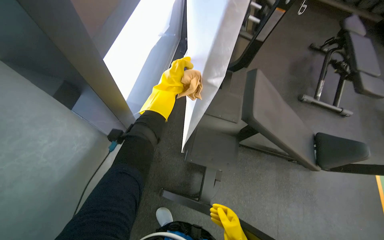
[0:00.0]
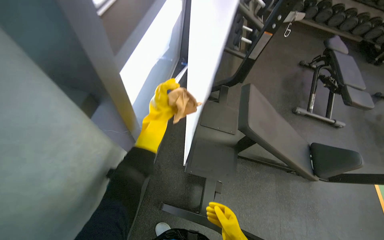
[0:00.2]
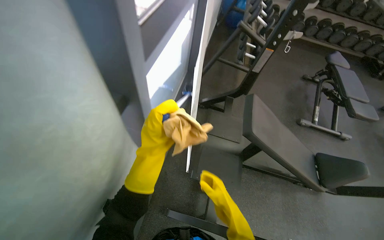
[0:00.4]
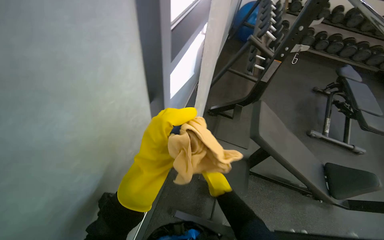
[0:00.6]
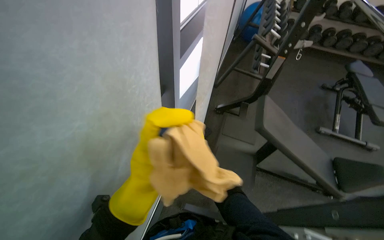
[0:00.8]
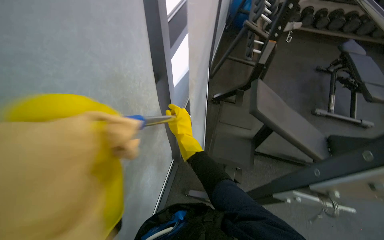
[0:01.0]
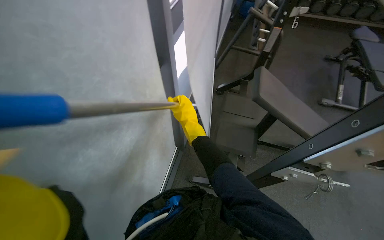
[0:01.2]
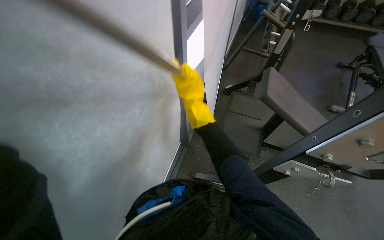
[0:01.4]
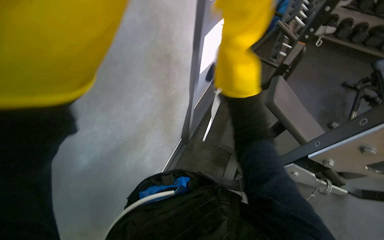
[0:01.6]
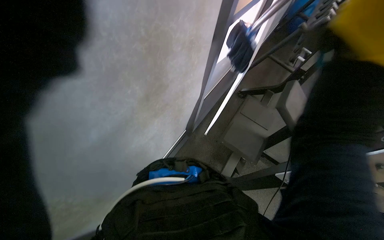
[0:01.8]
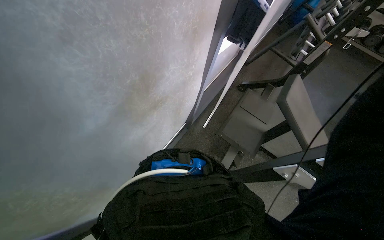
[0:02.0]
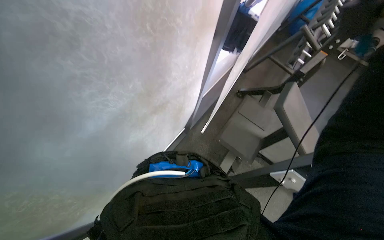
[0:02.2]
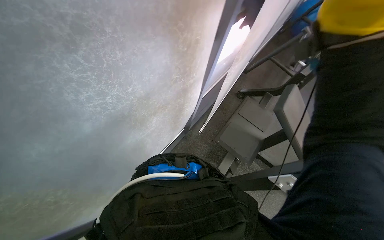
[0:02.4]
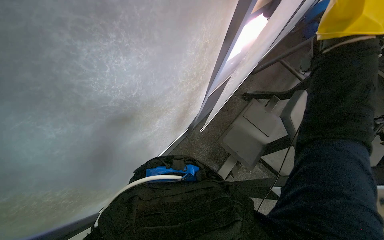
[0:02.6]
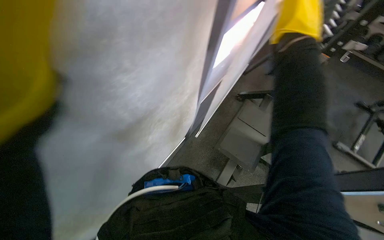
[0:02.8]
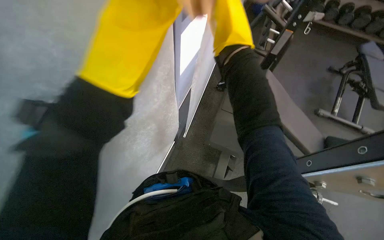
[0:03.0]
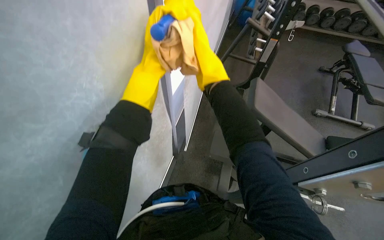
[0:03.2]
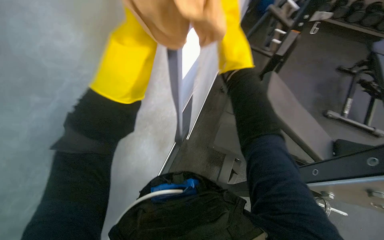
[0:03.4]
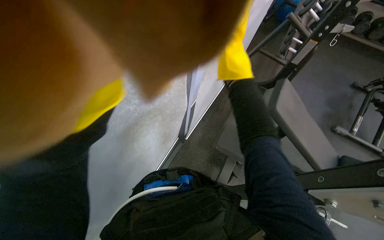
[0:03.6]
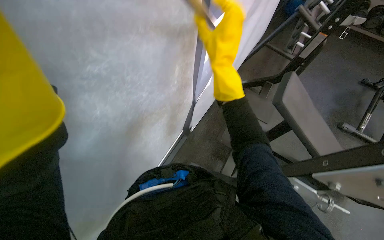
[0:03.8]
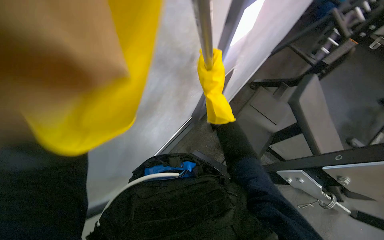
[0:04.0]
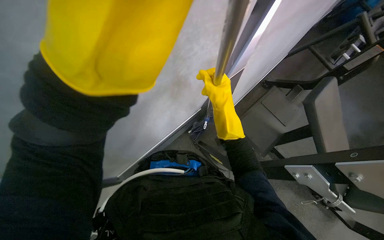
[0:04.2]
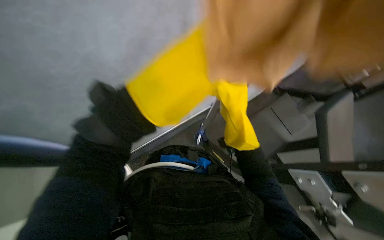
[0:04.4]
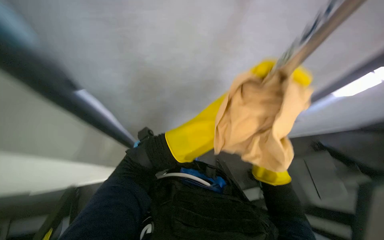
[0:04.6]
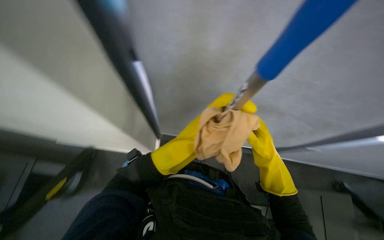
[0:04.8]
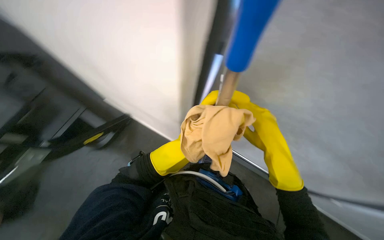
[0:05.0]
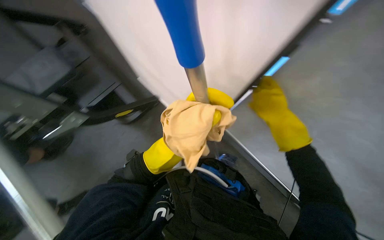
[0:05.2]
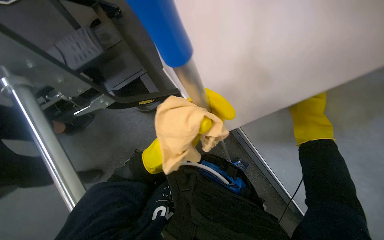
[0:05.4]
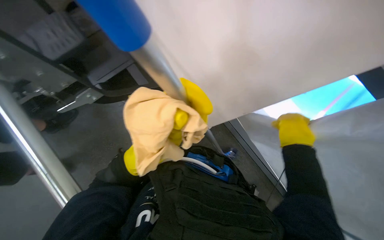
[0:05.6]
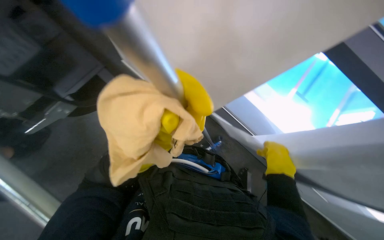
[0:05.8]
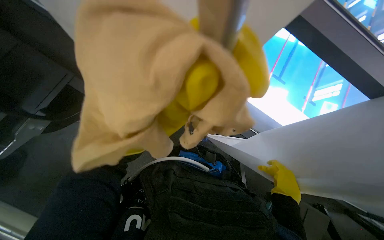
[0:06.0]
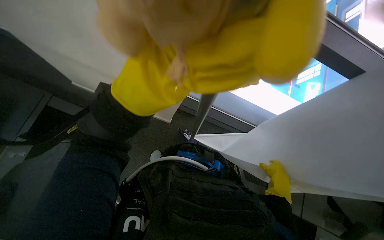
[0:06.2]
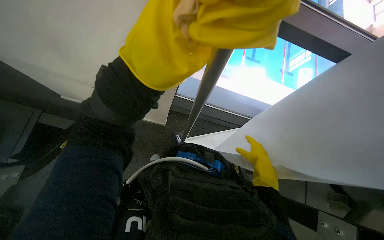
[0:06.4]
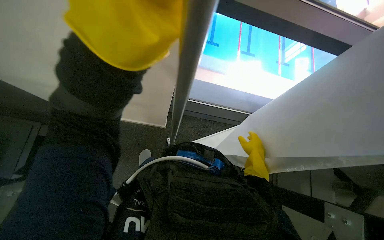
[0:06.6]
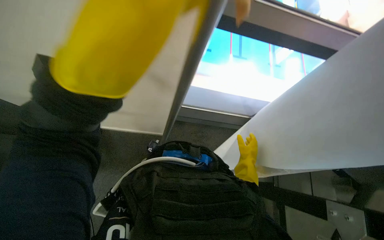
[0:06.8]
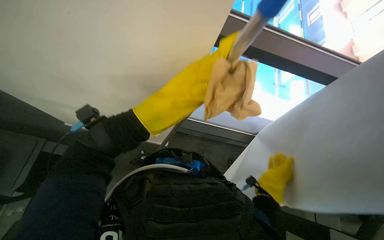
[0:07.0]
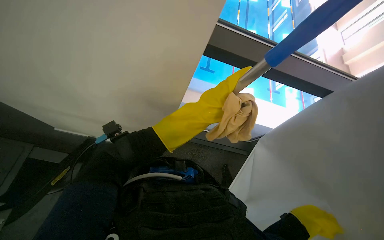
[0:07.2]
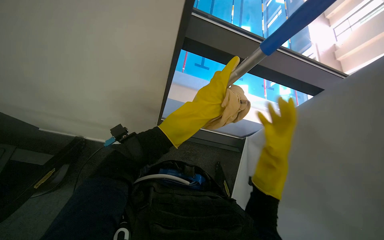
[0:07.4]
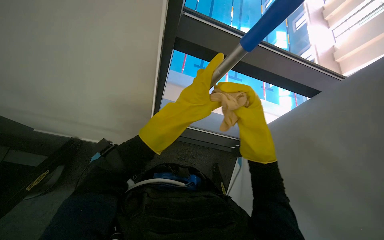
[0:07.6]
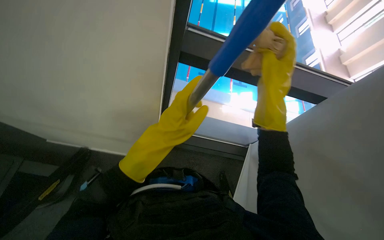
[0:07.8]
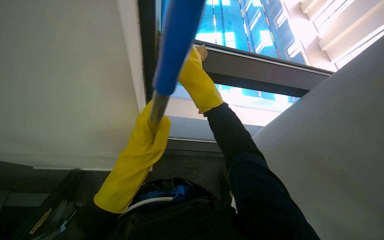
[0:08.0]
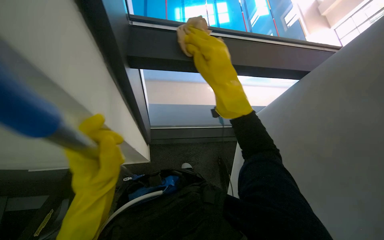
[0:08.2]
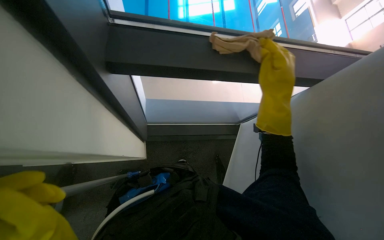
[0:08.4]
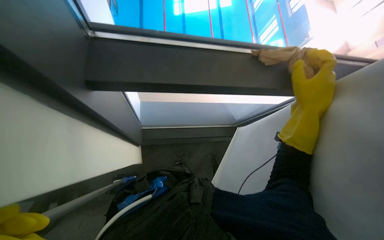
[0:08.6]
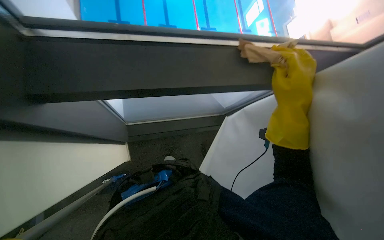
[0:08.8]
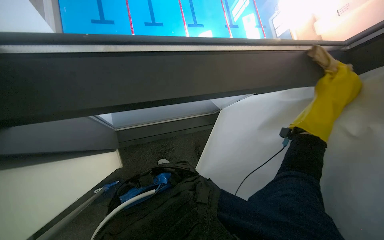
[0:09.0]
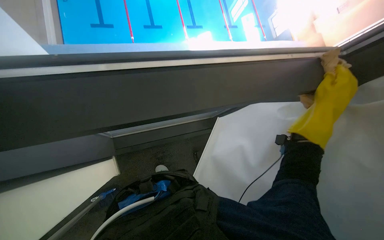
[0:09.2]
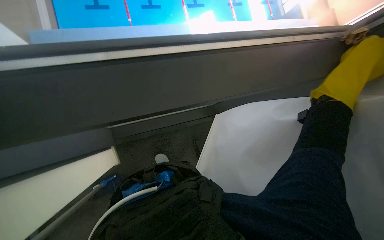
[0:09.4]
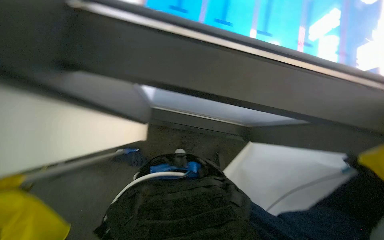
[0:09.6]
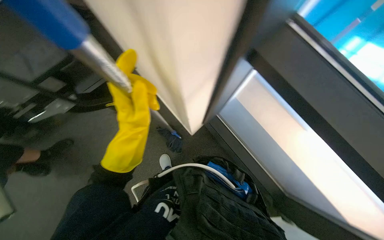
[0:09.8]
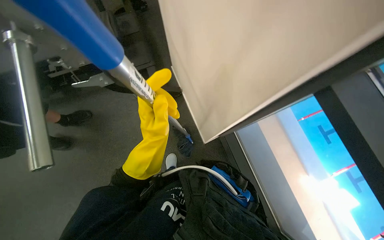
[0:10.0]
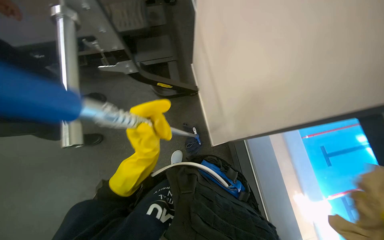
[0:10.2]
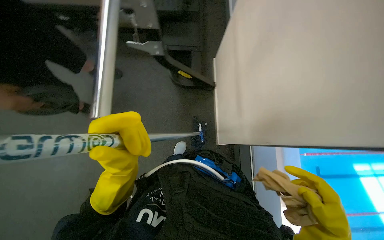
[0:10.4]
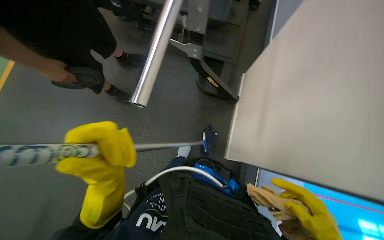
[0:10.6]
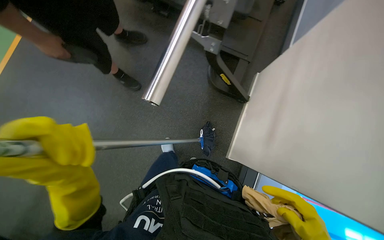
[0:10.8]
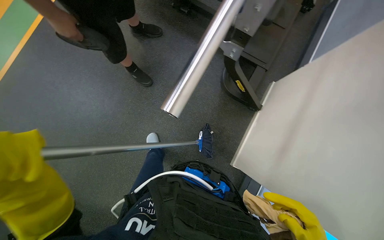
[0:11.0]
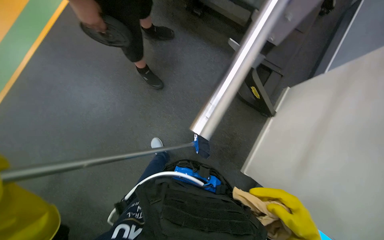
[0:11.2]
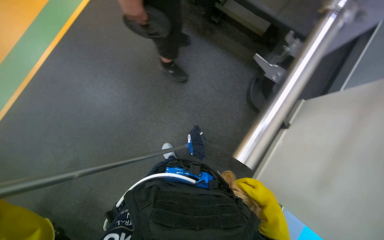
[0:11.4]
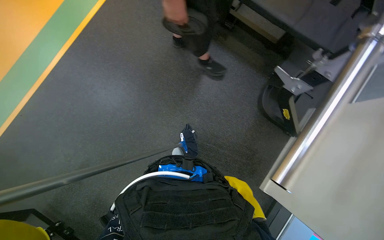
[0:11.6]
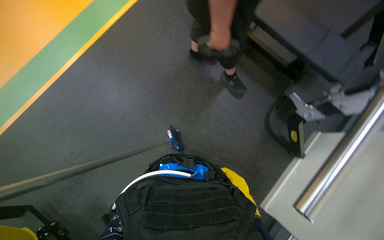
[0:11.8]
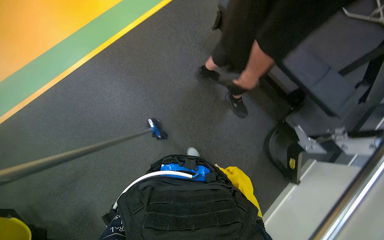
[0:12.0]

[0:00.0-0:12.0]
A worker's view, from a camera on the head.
Job: cleaning windows.
The whole recording: Cleaning gym walls and windows. The worker cleans the walls and windows in the gym using a long-handled tool and a cloth.
0:00.0 to 0:01.6: The camera travels some 50 cm. The camera pitches upward, by roughly 10 degrees.
0:03.0 to 0:04.4: The head rotates roughly 35 degrees to the left.
0:04.4 to 0:06.0: The wearer's head swings roughly 35 degrees to the left.
0:06.0 to 0:07.6: The wearer looks approximately 15 degrees further upward.
0:10.4 to 0:12.0: Everything in view rotates about 35 degrees clockwise.

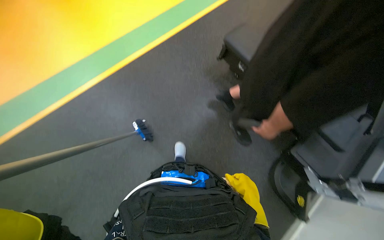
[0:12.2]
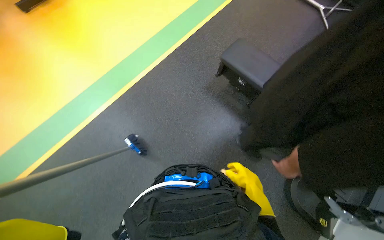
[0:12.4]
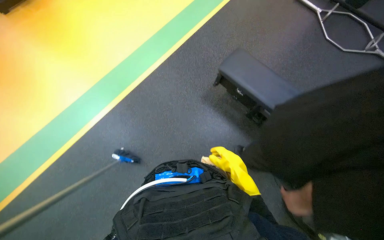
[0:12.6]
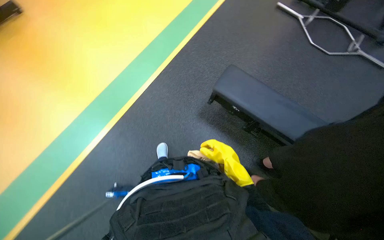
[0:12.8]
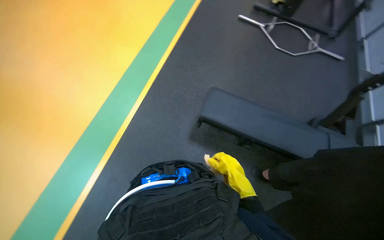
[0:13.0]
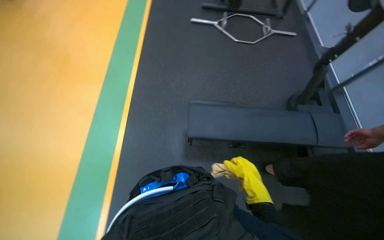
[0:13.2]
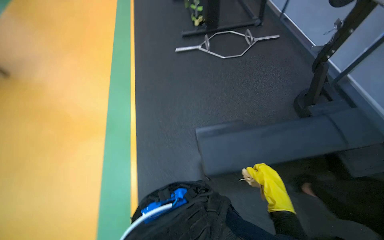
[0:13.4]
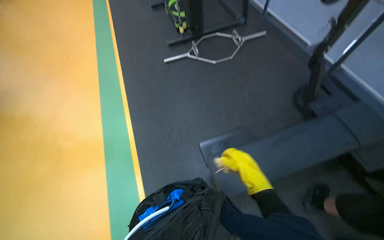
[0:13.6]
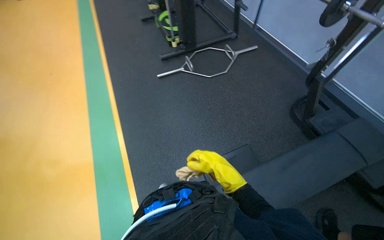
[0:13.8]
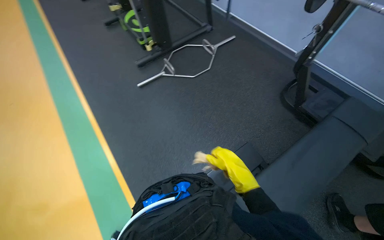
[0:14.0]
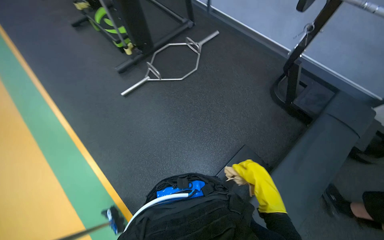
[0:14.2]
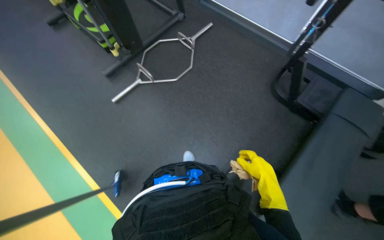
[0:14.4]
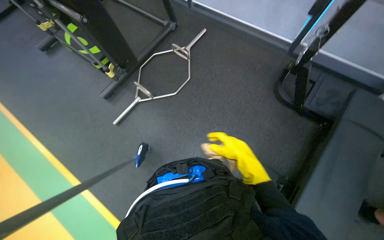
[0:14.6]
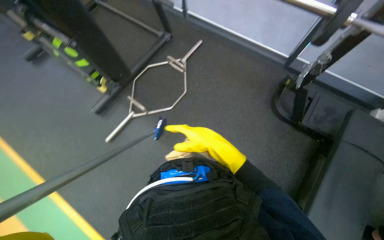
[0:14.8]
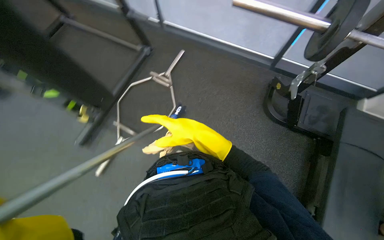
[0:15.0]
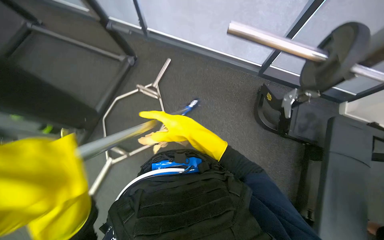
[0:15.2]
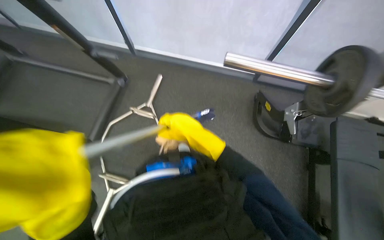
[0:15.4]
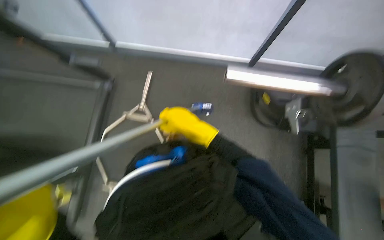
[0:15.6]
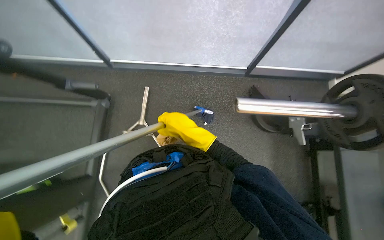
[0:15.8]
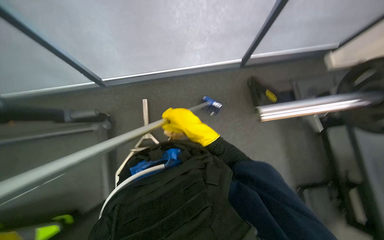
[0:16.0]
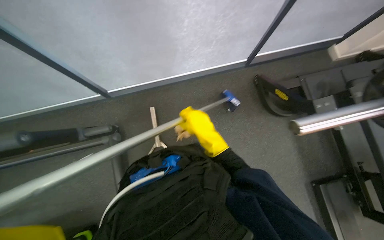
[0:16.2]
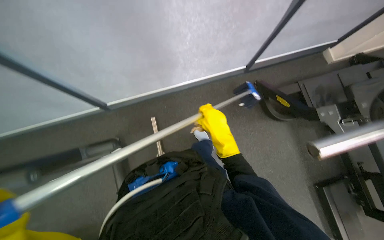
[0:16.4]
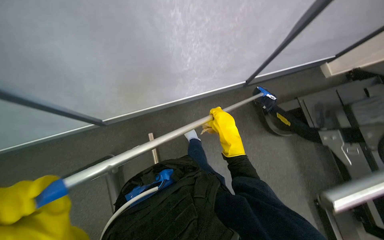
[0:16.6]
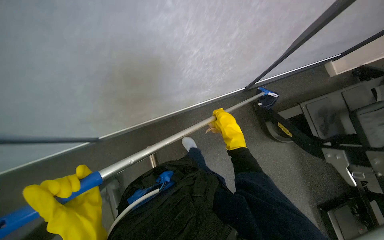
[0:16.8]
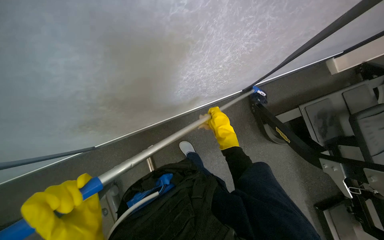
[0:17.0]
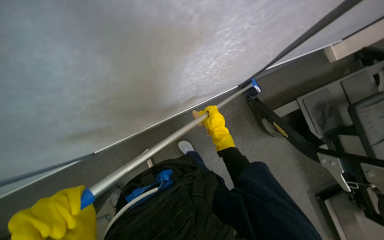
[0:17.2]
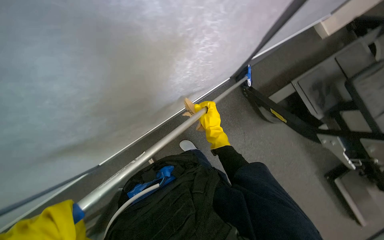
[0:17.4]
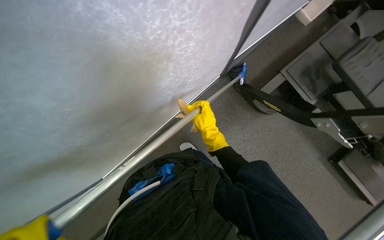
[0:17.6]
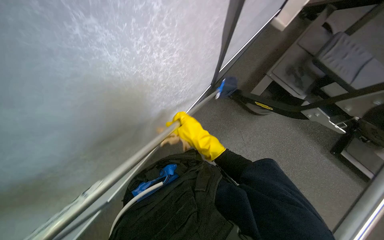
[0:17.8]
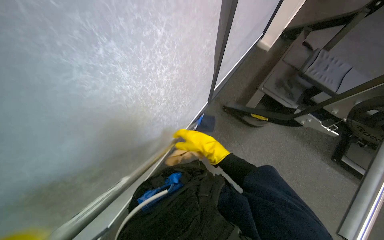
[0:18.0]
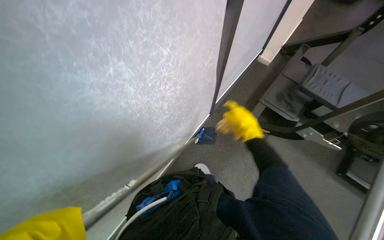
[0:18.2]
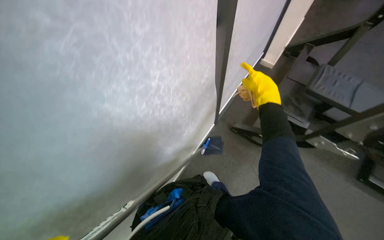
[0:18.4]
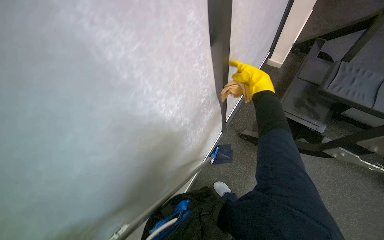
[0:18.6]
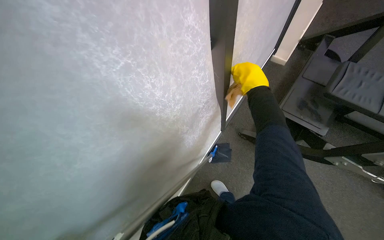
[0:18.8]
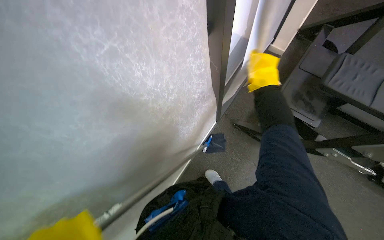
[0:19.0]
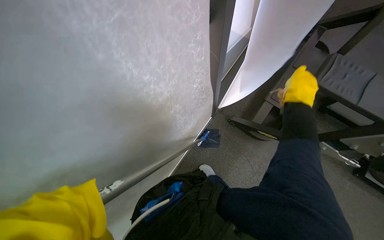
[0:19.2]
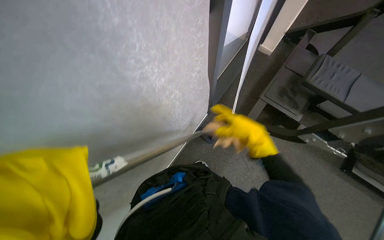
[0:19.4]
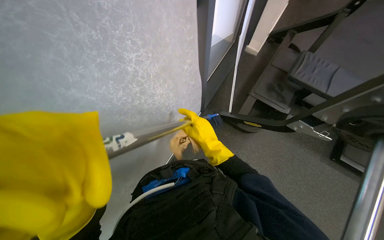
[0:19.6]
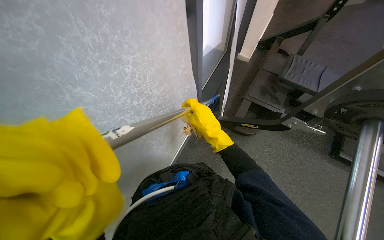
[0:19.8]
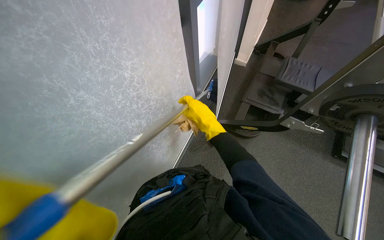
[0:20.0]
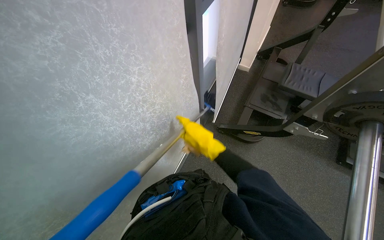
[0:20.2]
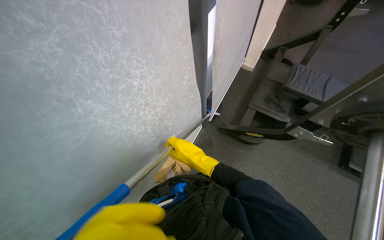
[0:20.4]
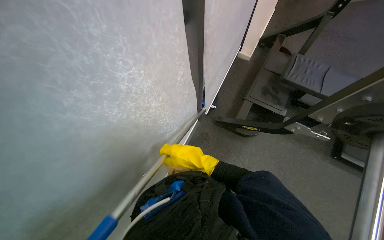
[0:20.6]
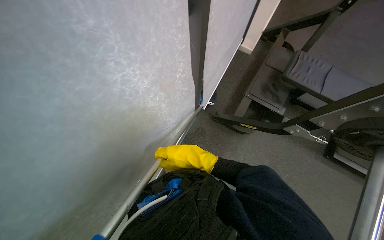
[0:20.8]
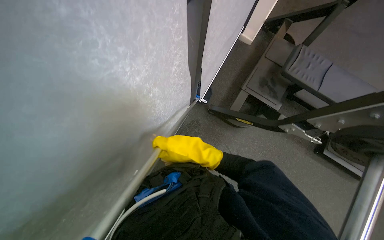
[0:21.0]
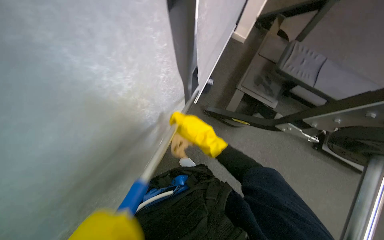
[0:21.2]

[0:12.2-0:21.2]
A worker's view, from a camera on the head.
Job: cleaning windows.
The whole recording: Cleaning gym walls and windows. The worker cleans the walls and windows in the gym using a long-handled tool and a cloth.
0:12.2 to 0:13.8: The camera is carried some 1 m. The head rotates roughly 70 degrees to the right. The view tilts roughly 25 degrees upward.
0:13.8 to 0:15.2: The camera travels approximately 1 m. The wearer looks approximately 45 degrees further to the right.
0:15.2 to 0:16.6: The head travels some 60 cm. Everything in view rotates some 35 degrees counterclockwise.
0:16.6 to 0:18.2: The scene turns approximately 35 degrees counterclockwise in the picture.
